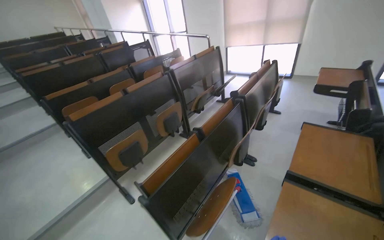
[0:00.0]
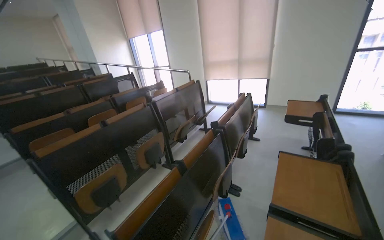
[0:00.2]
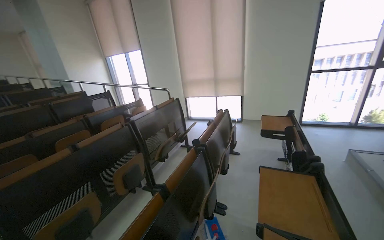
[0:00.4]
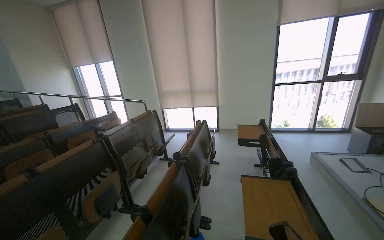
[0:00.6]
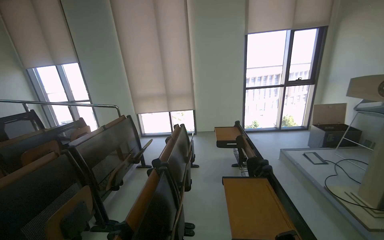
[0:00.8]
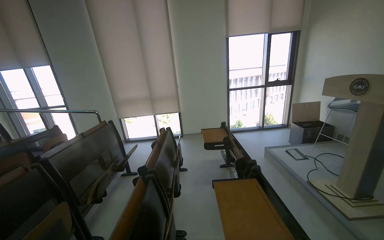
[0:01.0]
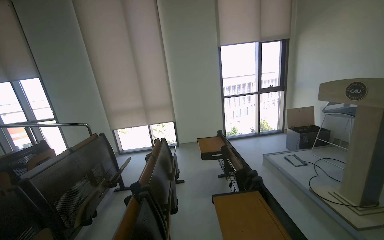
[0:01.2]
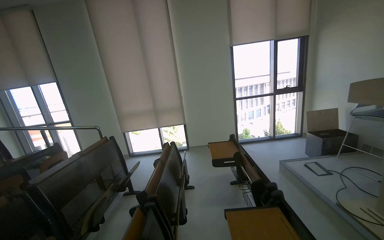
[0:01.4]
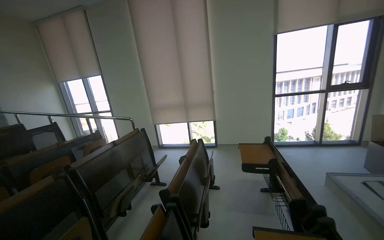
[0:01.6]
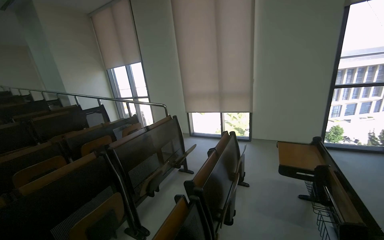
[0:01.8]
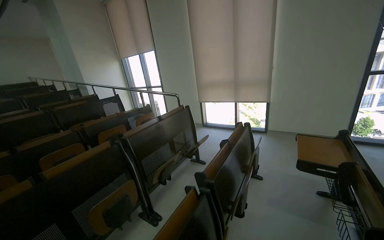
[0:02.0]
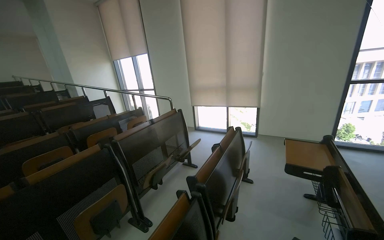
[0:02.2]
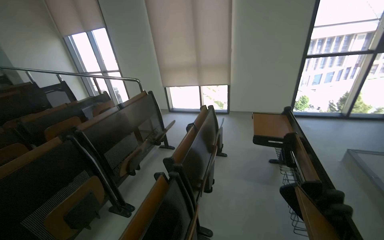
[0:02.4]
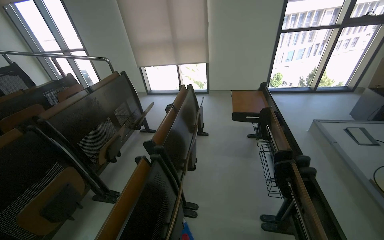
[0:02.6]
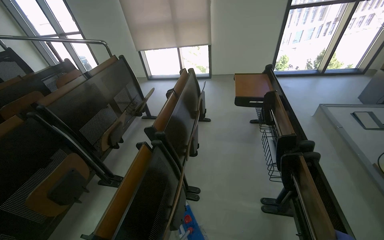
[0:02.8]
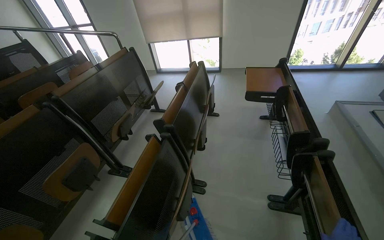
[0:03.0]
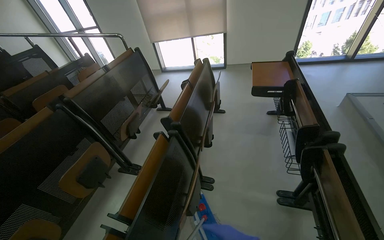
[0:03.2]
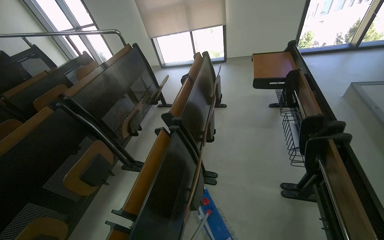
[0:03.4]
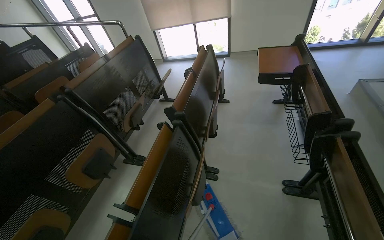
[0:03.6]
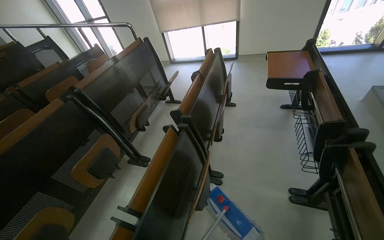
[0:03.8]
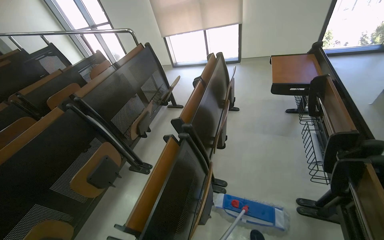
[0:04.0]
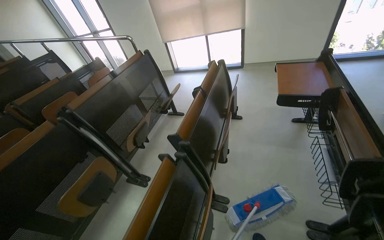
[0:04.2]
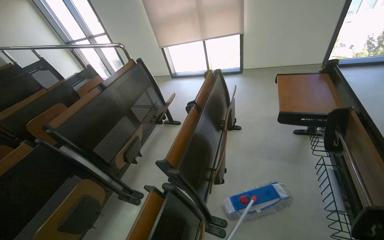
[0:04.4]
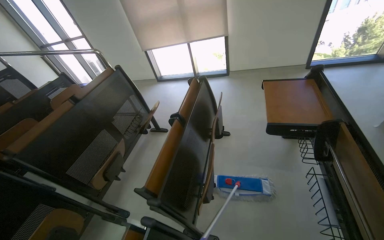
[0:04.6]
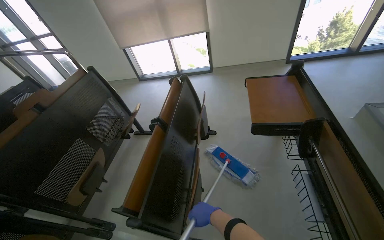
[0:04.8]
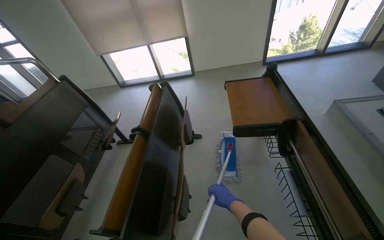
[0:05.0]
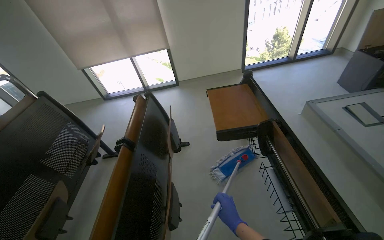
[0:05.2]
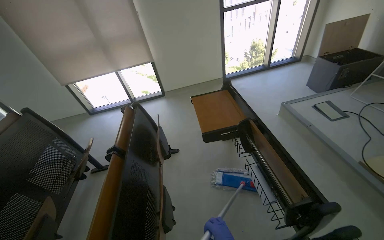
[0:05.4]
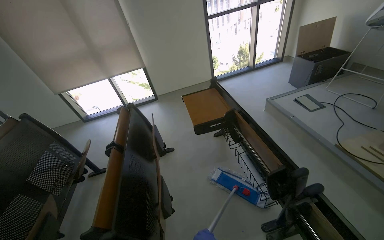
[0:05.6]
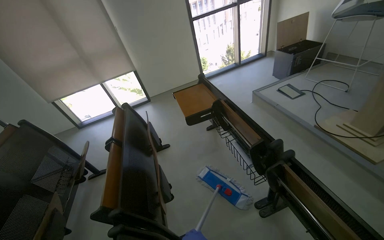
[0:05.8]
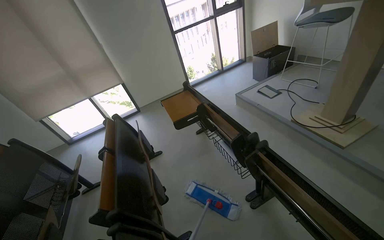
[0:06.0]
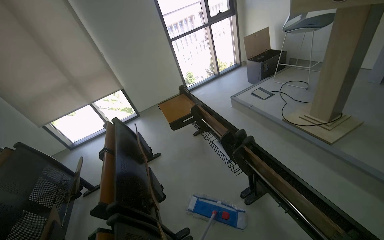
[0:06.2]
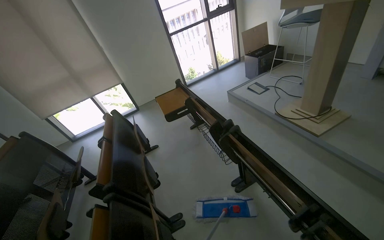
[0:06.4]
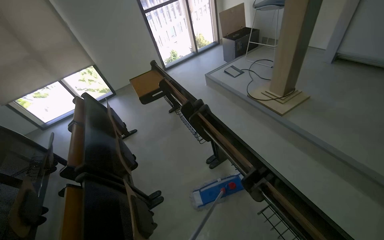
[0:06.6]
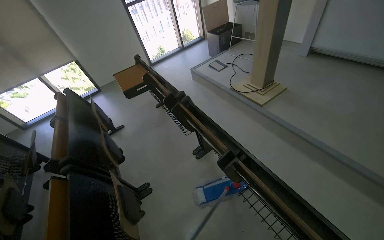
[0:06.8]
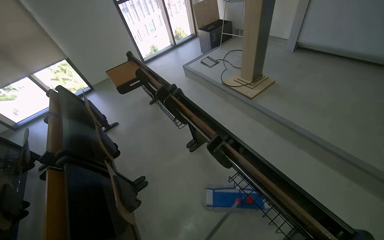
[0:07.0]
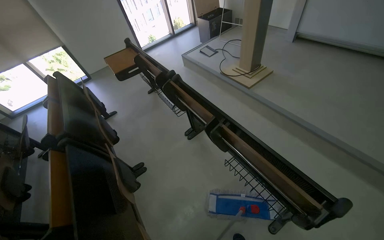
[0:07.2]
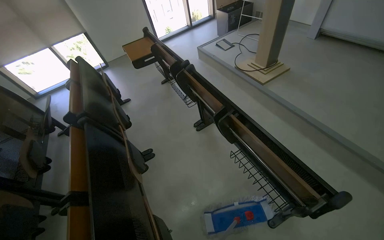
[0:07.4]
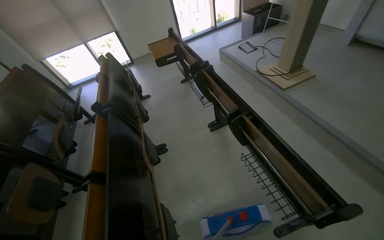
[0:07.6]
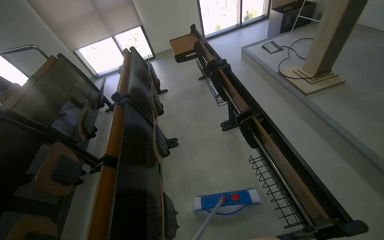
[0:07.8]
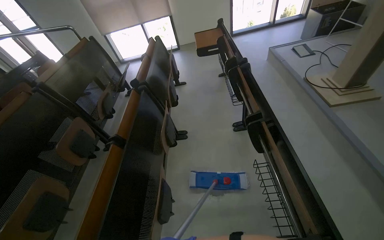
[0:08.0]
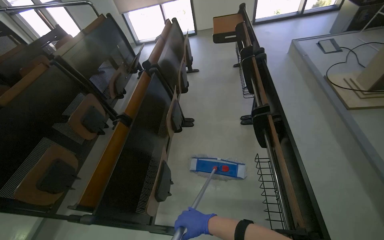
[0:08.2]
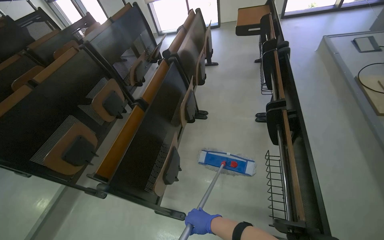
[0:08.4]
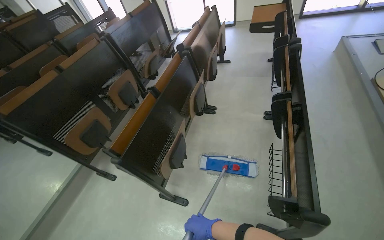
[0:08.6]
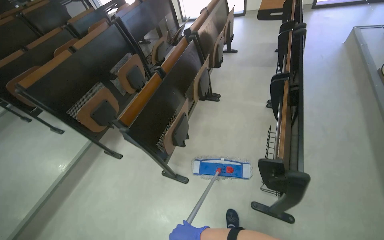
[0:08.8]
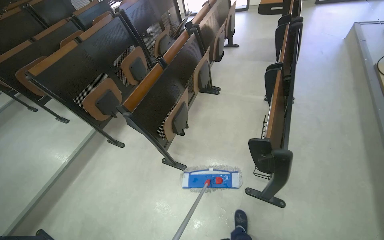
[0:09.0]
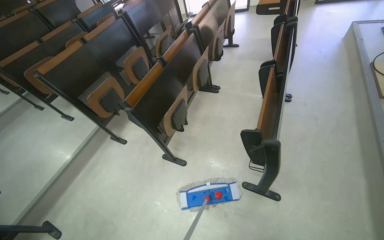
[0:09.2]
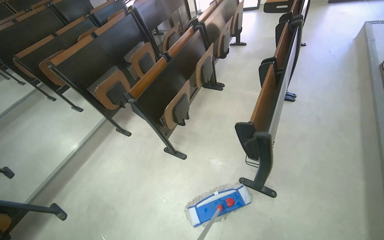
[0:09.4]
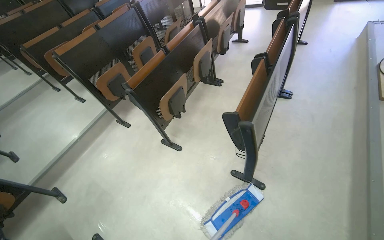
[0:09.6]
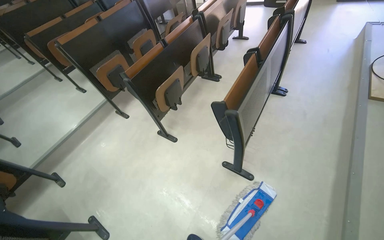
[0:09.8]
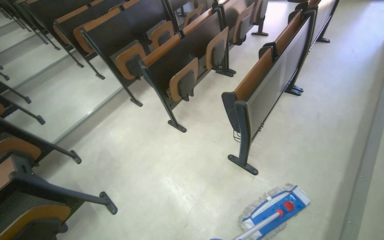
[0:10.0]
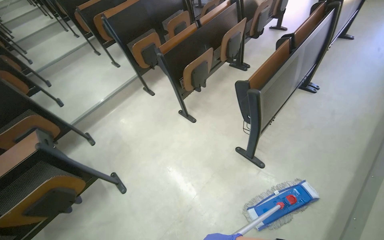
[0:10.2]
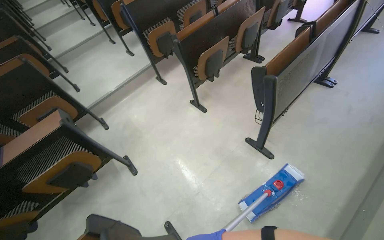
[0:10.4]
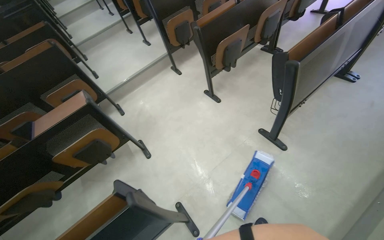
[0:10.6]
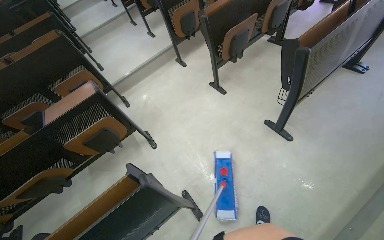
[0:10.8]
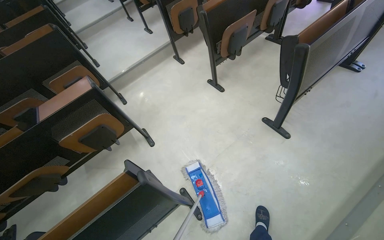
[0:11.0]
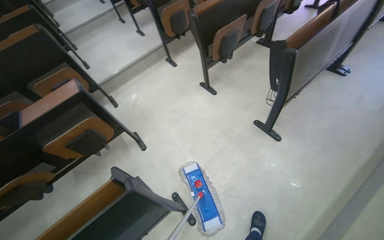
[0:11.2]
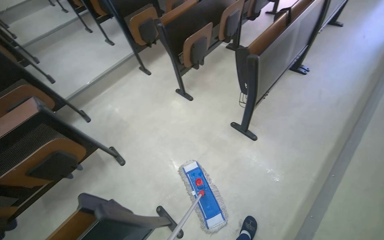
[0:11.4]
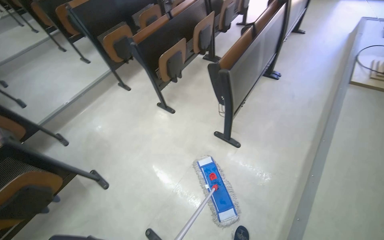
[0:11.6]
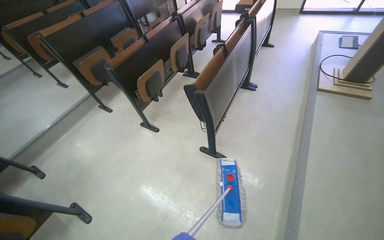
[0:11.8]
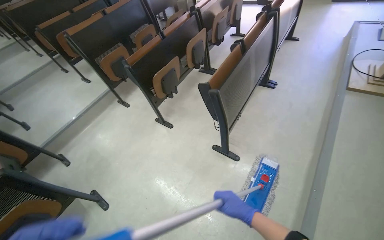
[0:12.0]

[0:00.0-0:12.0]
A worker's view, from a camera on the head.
Job: mopping floor.
The whole recording: Mopping classroom floor. The worker mops the floor in the classroom with a mop.
0:00.0 to 0:01.6: The wearer moves about 50 cm. The view swings some 25 degrees to the right. The view tips upward by approximately 25 degrees.
0:01.6 to 0:03.0: The view tips downward by some 30 degrees.
0:04.4 to 0:06.0: The head rotates roughly 45 degrees to the right. The view tips upward by approximately 15 degrees.
0:06.0 to 0:07.6: The camera is carried roughly 60 cm.
0:07.6 to 0:09.0: The head travels roughly 50 cm. The wearer looks approximately 45 degrees further to the left. The view tips downward by roughly 15 degrees.
0:09.0 to 0:10.4: The camera travels roughly 60 cm. The wearer's head swings roughly 25 degrees to the left.

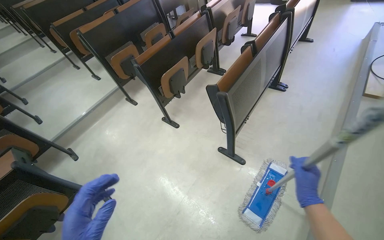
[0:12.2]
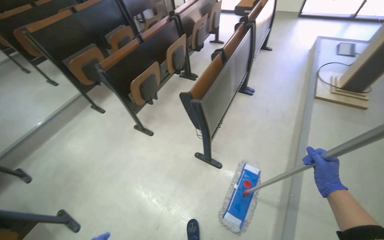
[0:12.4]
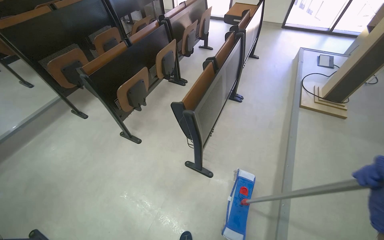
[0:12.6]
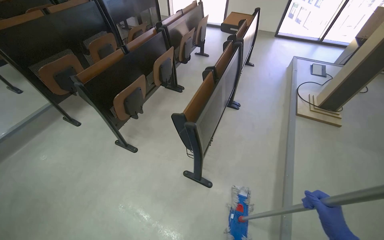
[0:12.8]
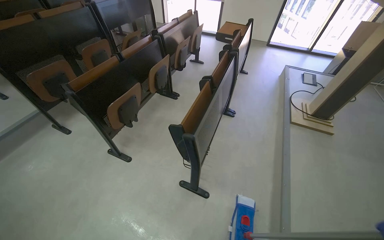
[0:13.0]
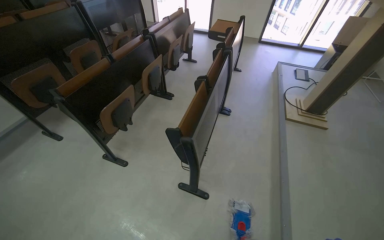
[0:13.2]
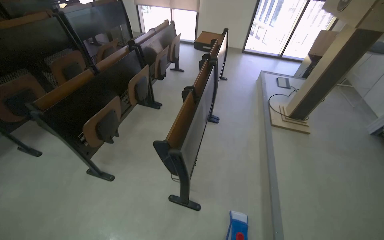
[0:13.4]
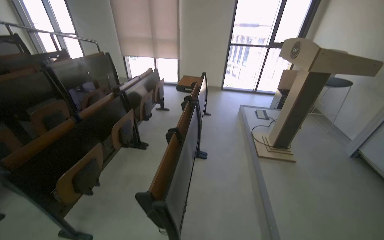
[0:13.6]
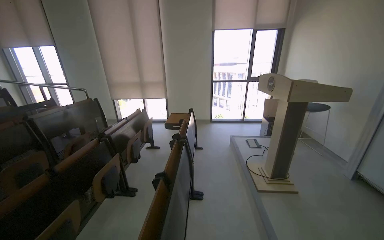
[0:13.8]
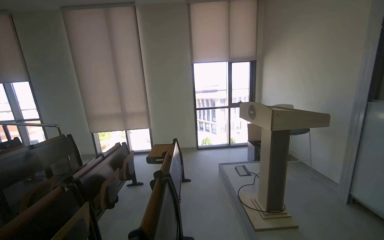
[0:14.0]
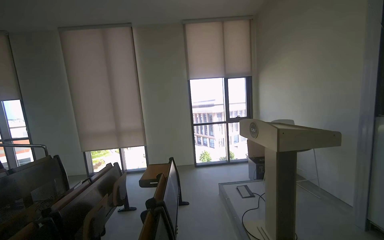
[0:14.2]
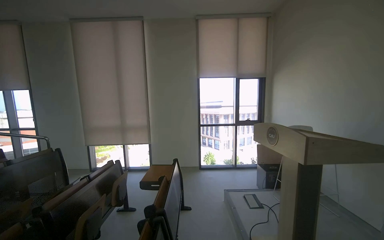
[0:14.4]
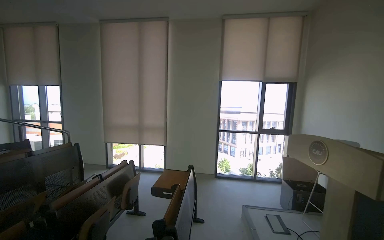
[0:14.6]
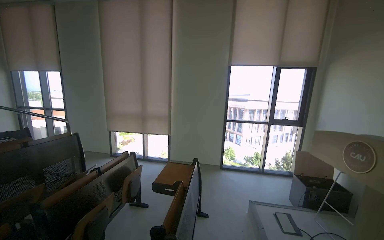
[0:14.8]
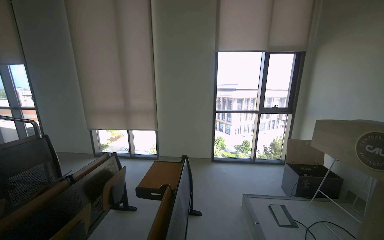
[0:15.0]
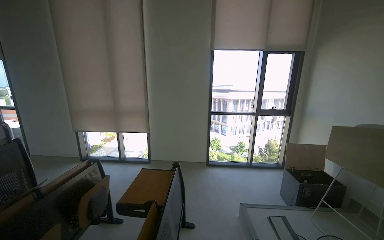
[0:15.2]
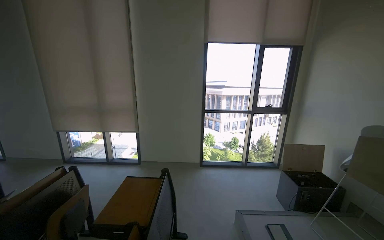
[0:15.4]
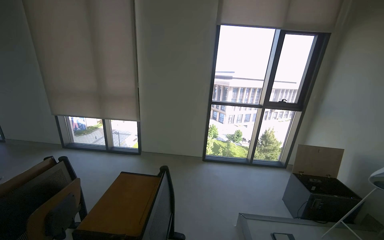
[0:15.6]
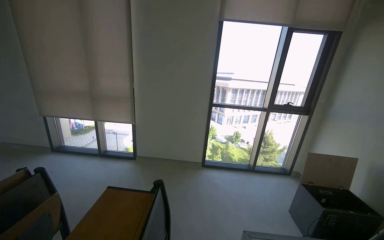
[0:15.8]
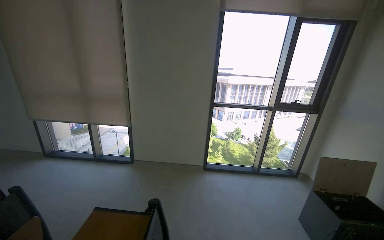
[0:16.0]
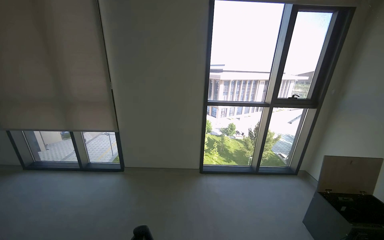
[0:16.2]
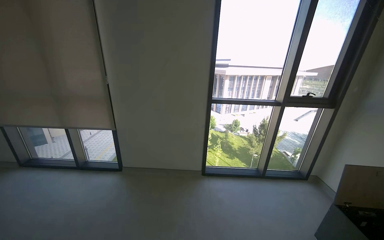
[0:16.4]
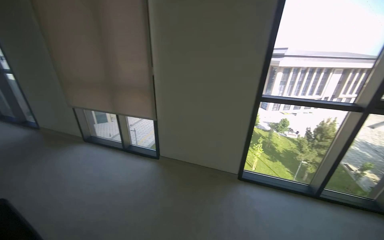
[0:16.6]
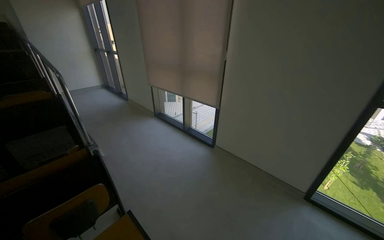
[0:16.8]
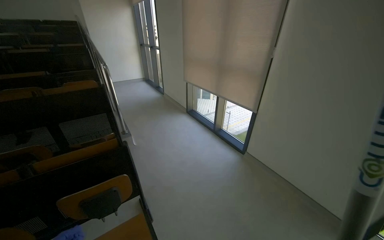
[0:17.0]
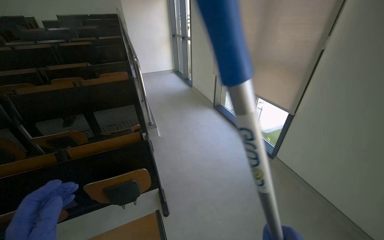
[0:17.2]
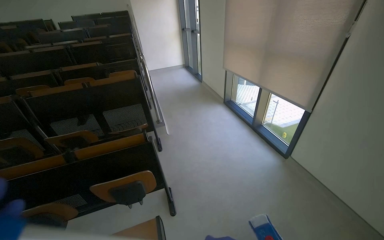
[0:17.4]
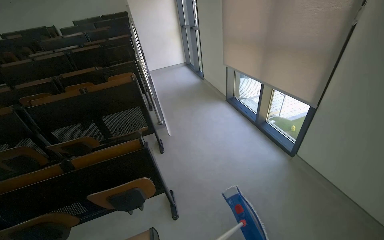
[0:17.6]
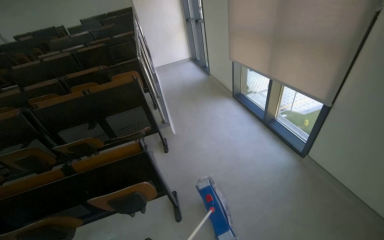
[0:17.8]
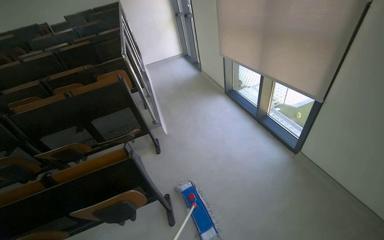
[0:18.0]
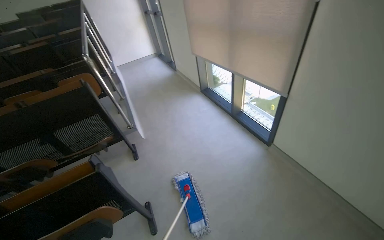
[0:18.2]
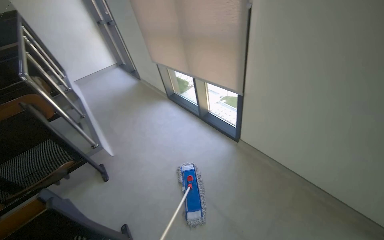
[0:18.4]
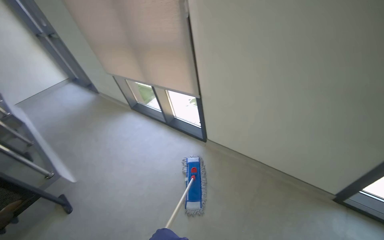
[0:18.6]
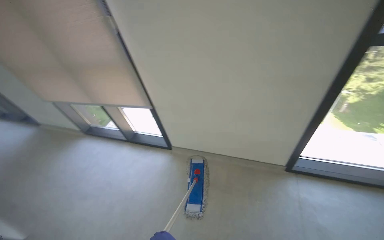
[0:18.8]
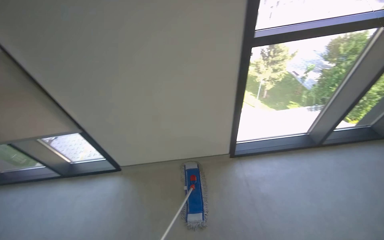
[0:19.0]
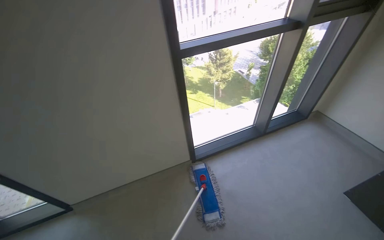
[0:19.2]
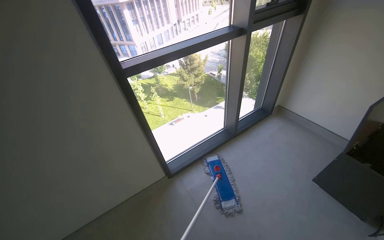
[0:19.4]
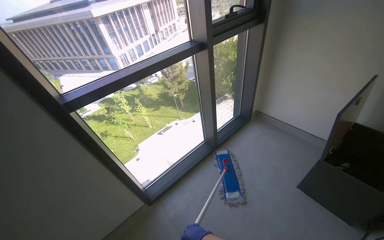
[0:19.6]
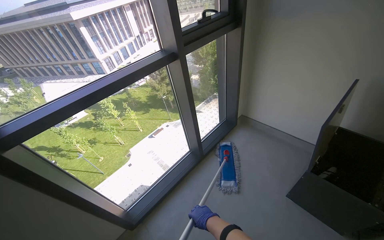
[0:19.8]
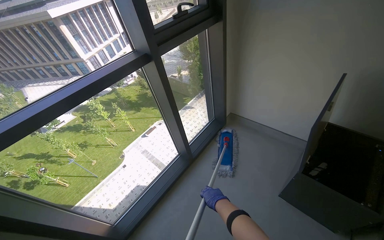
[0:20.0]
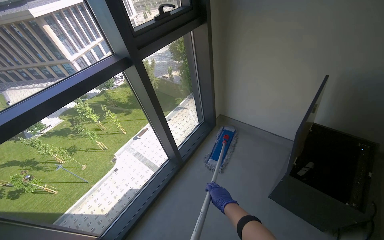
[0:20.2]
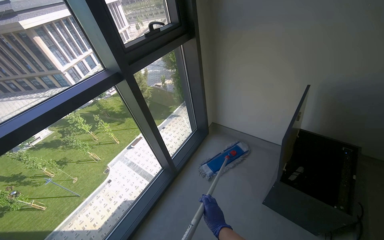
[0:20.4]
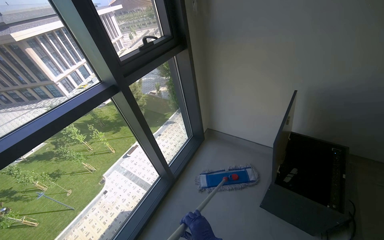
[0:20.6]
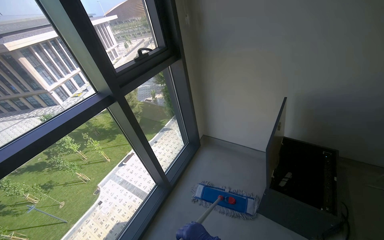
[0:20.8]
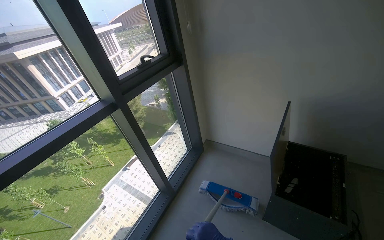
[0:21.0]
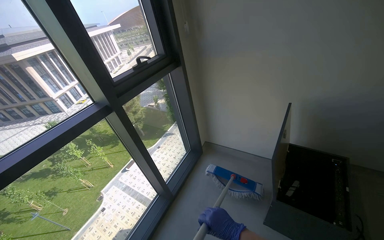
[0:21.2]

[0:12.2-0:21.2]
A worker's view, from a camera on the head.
Job: mopping floor.
The whole recording: Mopping classroom floor. The worker mops the floor in the classroom with a mop.
0:12.2 to 0:13.8: The head turns to the right by some 35 degrees. The camera pitches upward, by roughly 35 degrees.
0:13.8 to 0:15.2: The wearer moves some 1 m.
0:15.2 to 0:16.6: The camera travels some 1 m. The camera pitches downward, by roughly 10 degrees.
0:16.6 to 0:18.2: The camera travels some 70 cm. The head turns to the left by about 50 degrees. The camera pitches downward, by about 15 degrees.
0:18.2 to 0:19.8: The camera travels some 1 m. The wearer looks about 105 degrees further to the right. The wearer looks some 15 degrees further upward.
